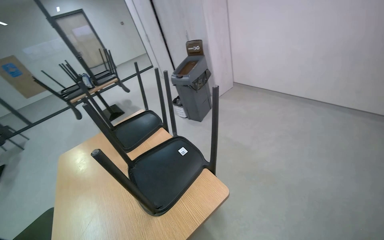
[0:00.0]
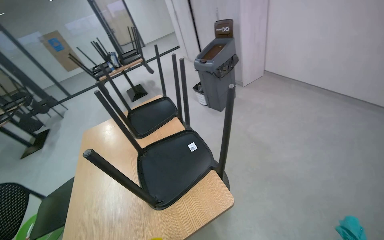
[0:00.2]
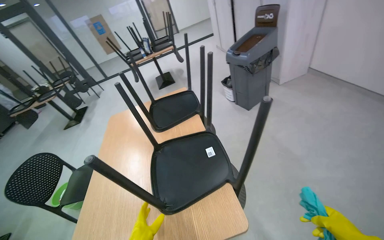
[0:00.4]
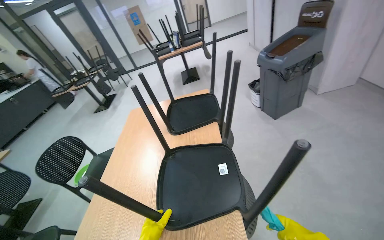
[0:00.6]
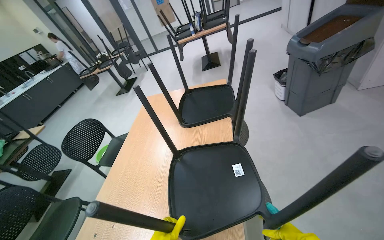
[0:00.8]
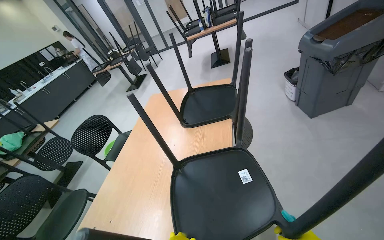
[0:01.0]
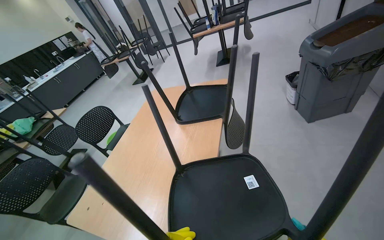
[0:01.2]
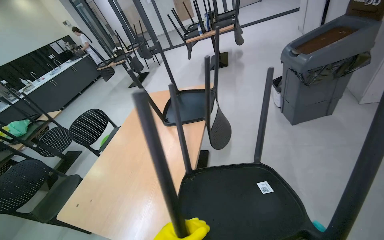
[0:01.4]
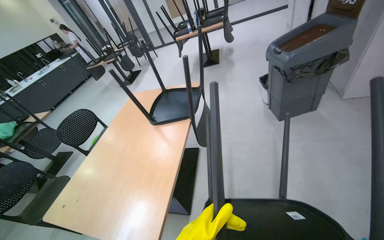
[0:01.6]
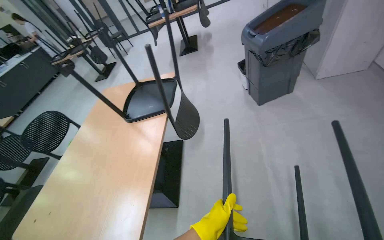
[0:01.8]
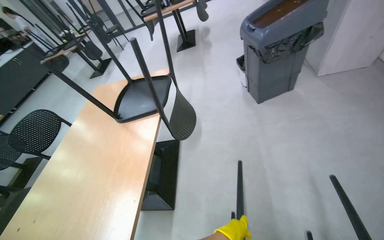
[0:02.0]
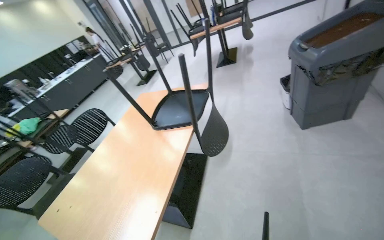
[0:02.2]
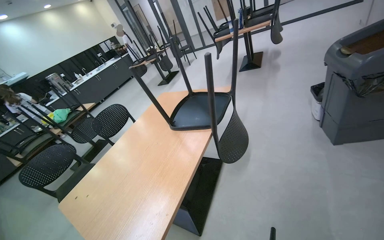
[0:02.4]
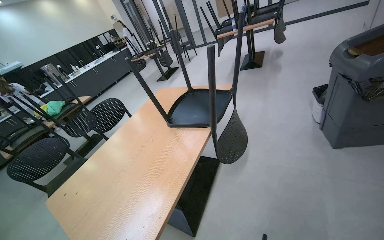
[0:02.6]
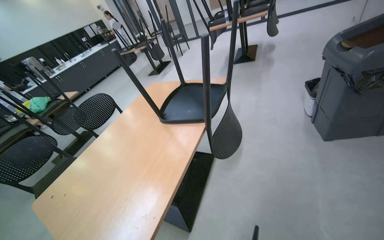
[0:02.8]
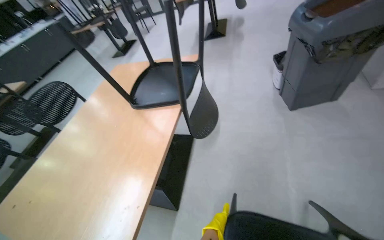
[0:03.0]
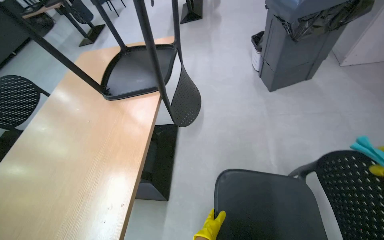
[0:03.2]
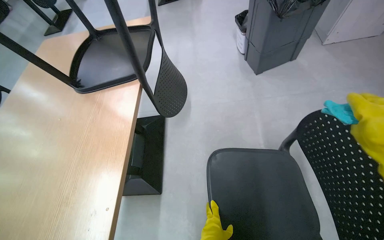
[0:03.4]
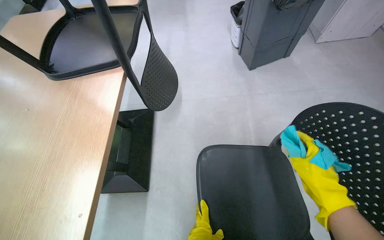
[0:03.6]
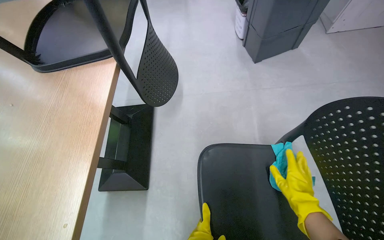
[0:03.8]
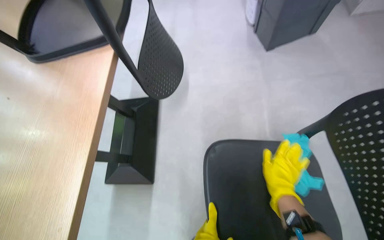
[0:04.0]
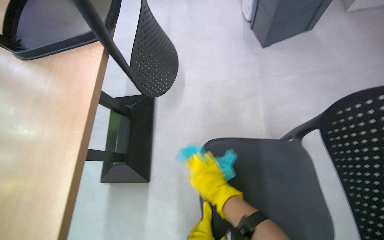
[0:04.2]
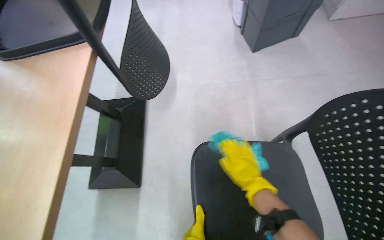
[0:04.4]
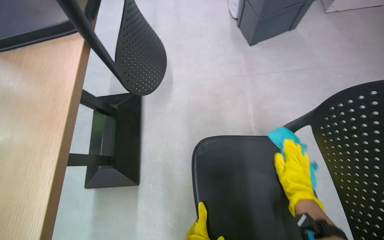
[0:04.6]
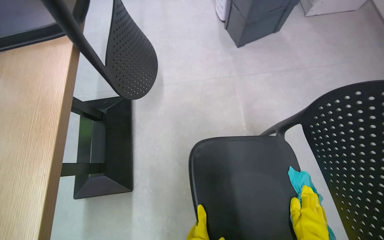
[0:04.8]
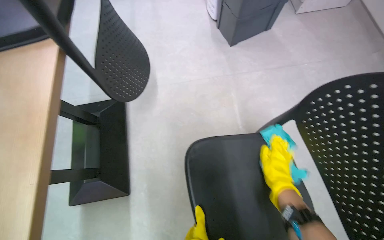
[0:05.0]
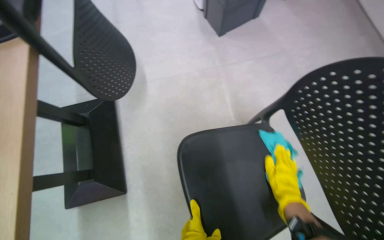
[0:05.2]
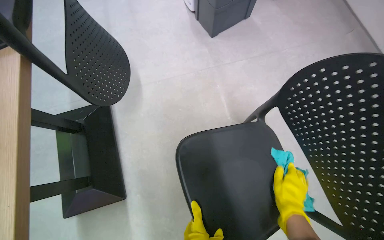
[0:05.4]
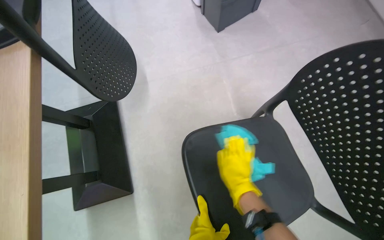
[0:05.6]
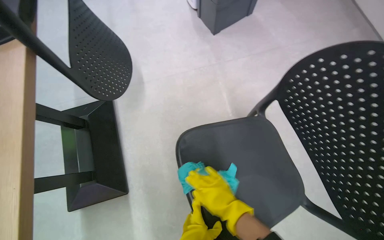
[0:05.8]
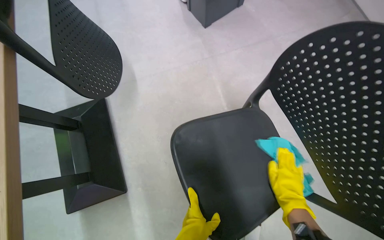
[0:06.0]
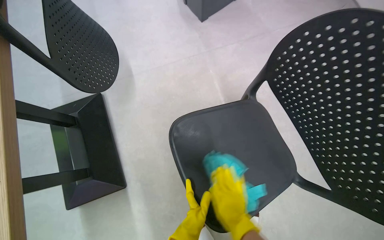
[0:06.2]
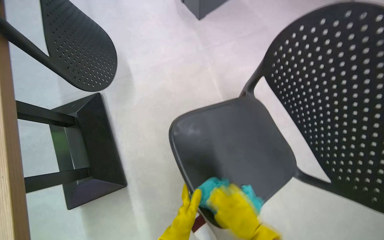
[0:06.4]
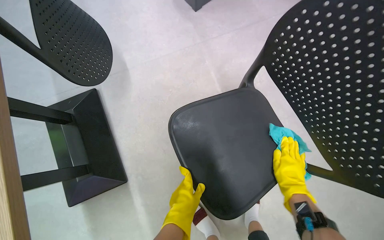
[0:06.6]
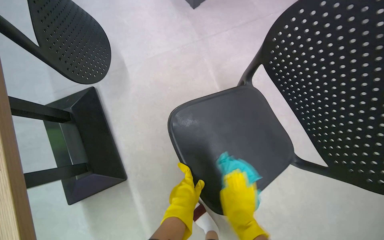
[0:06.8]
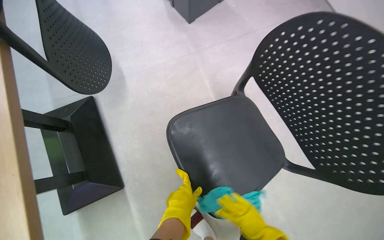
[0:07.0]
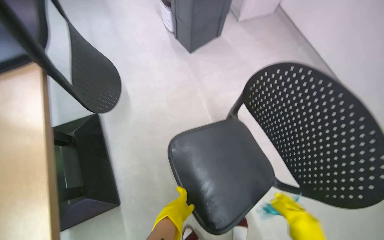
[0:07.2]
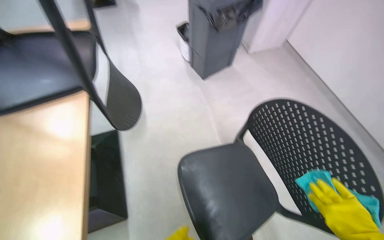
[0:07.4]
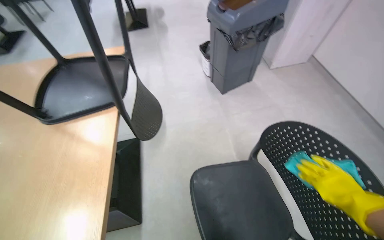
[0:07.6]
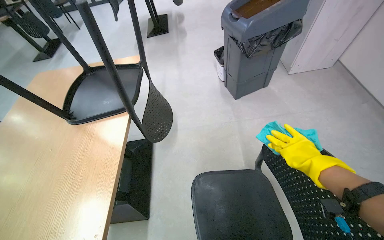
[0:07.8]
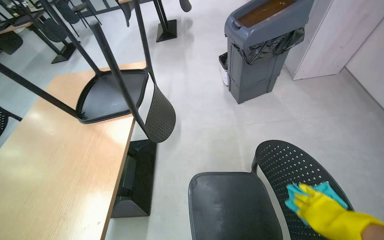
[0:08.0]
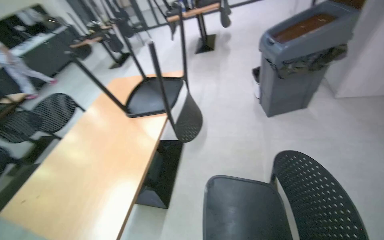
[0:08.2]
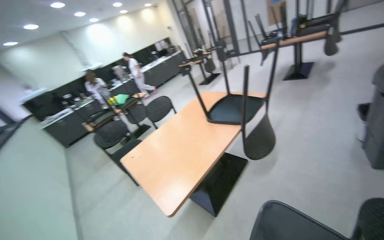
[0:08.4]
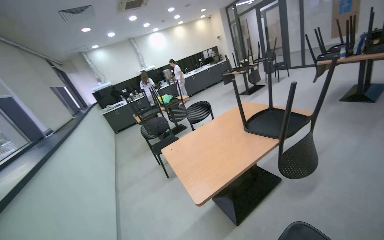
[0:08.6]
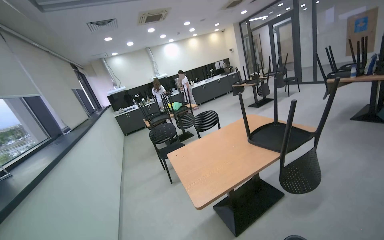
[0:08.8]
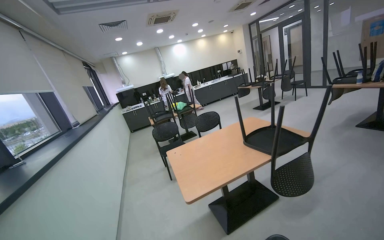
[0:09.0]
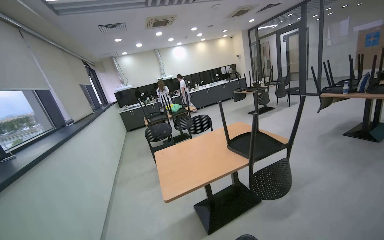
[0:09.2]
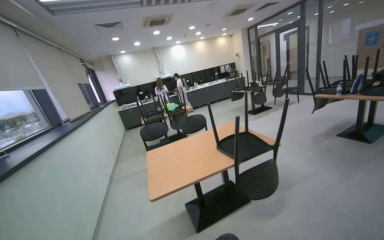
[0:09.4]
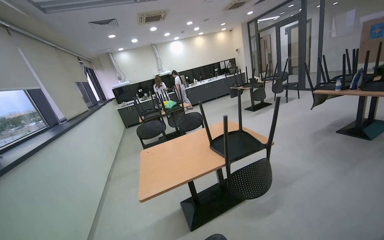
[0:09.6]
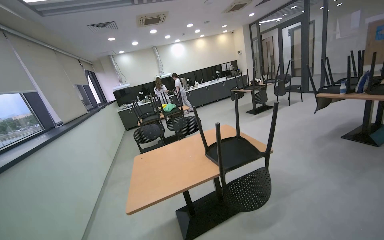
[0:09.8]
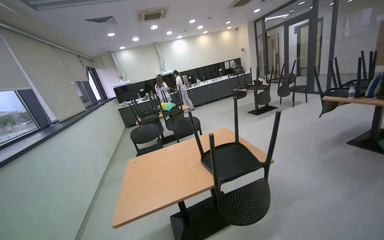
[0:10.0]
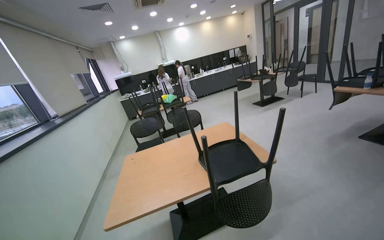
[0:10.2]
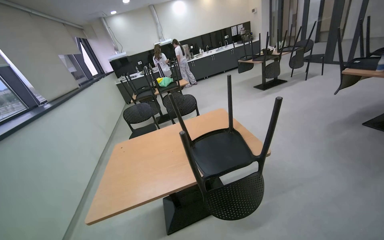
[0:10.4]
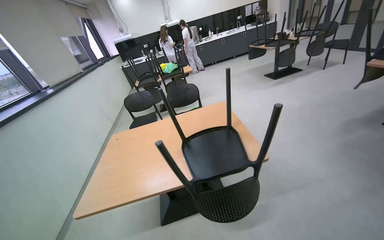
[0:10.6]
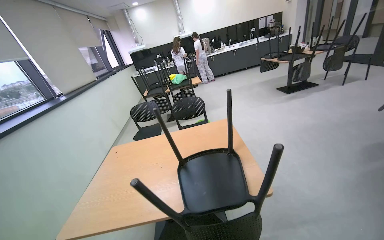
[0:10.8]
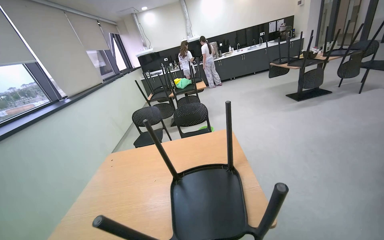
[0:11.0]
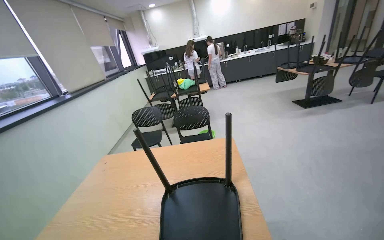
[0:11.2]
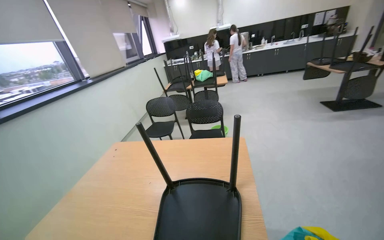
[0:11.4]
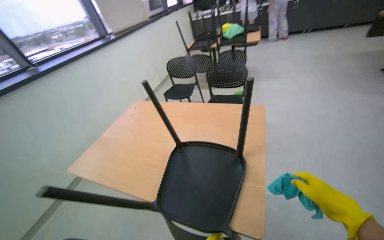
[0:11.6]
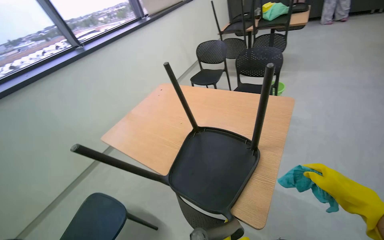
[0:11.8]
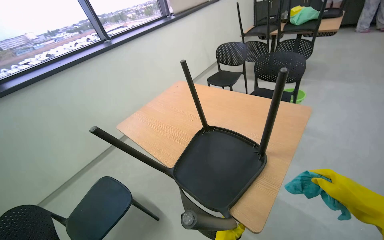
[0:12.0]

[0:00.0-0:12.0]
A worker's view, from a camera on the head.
Job: wiping surfaces.
The whole recording: Cleaning chairs. The worker cleans the chairs with a cloth.
0:00.0 to 0:01.6: The head travels some 70 cm. The wearer's head swings some 45 degrees to the left. The view tilts some 20 degrees downward.
0:03.0 to 0:04.4: The camera pitches downward, by roughly 15 degrees.
0:04.4 to 0:06.0: The wearer's head swings about 20 degrees to the right. The right hand swings left and right, about 25 cm each way, with 2 reversals.
0:06.0 to 0:07.6: The view tips upward by approximately 10 degrees.
0:07.6 to 0:09.0: The head travels roughly 60 cm. The wearer's head swings some 85 degrees to the left. The camera pitches upward, by about 20 degrees.
0:09.0 to 0:10.4: The head travels approximately 70 cm. The view tips downward by some 10 degrees.
0:10.4 to 0:12.0: The wearer moves approximately 70 cm. The wearer's head swings some 55 degrees to the left. The wearer looks some 25 degrees further downward.

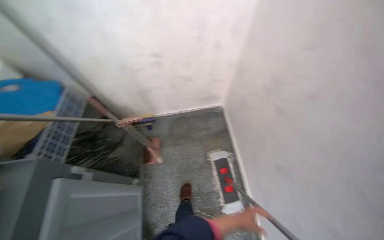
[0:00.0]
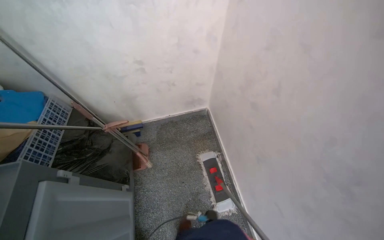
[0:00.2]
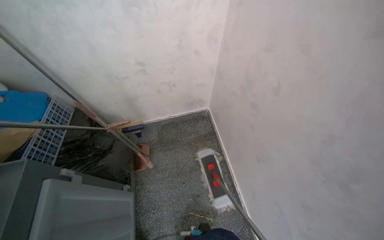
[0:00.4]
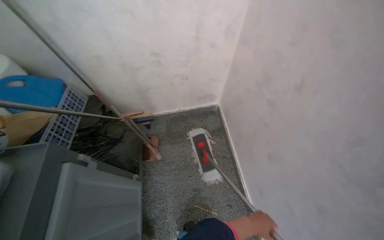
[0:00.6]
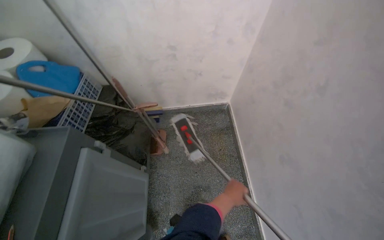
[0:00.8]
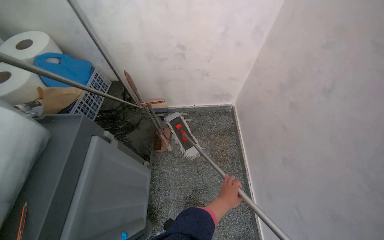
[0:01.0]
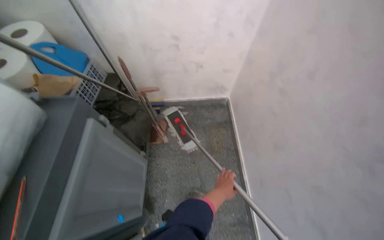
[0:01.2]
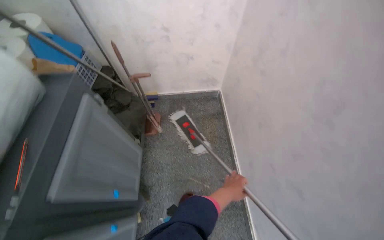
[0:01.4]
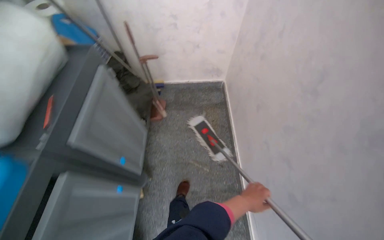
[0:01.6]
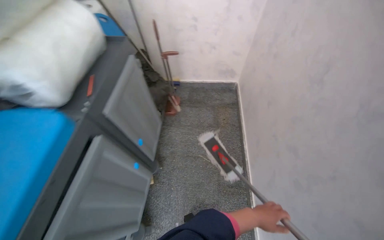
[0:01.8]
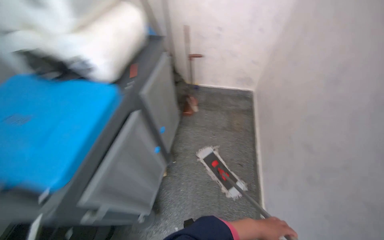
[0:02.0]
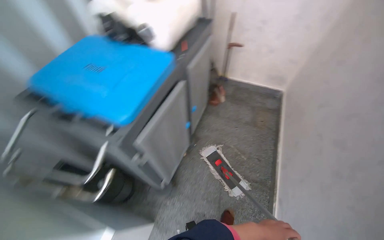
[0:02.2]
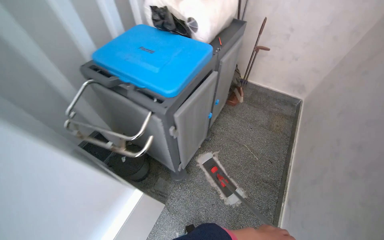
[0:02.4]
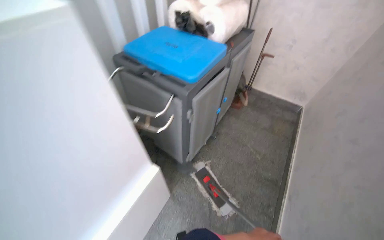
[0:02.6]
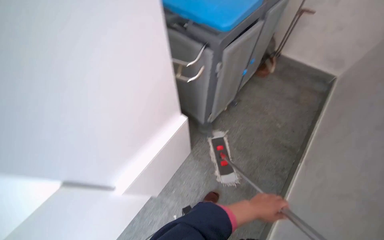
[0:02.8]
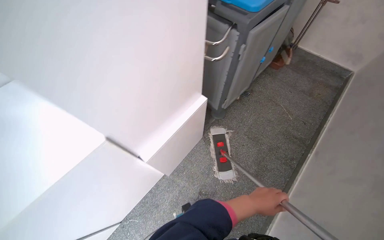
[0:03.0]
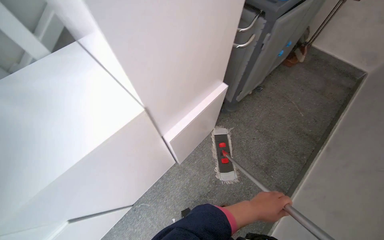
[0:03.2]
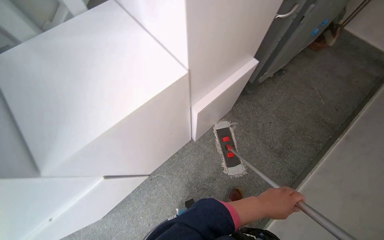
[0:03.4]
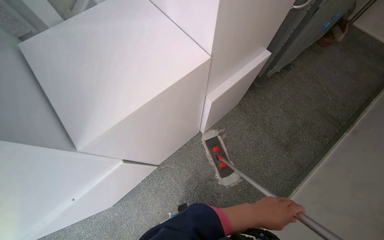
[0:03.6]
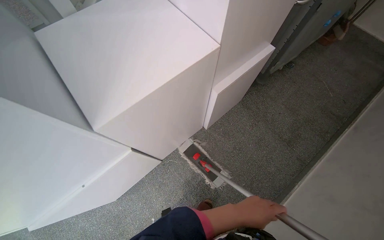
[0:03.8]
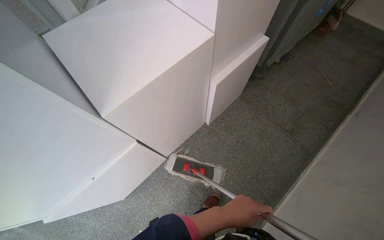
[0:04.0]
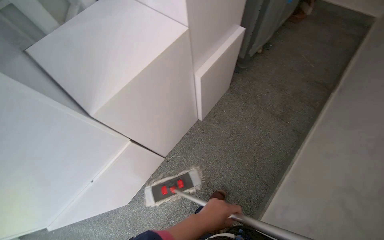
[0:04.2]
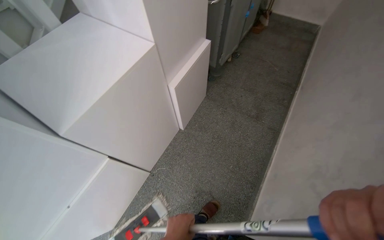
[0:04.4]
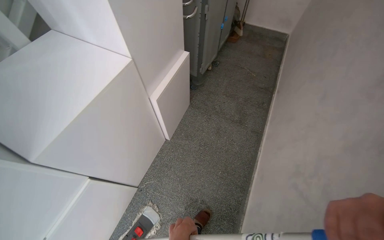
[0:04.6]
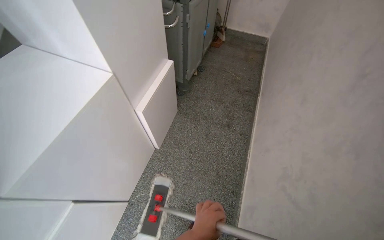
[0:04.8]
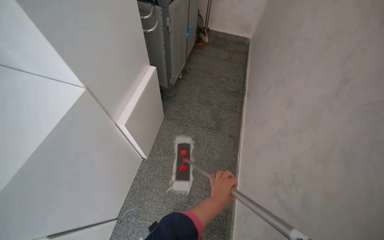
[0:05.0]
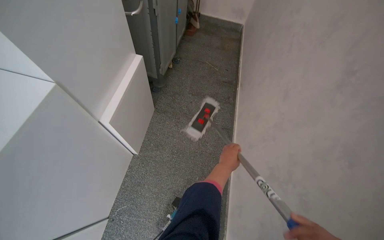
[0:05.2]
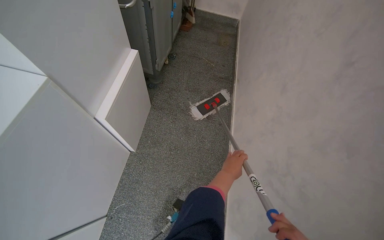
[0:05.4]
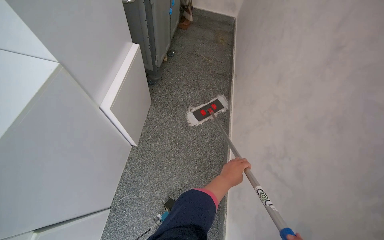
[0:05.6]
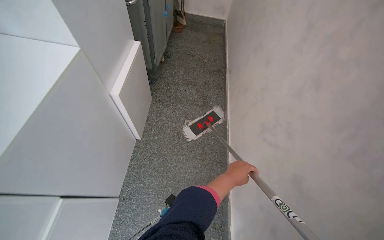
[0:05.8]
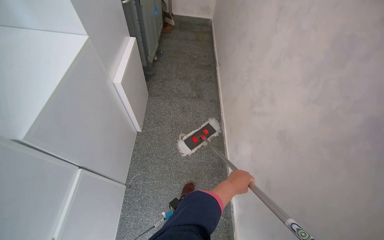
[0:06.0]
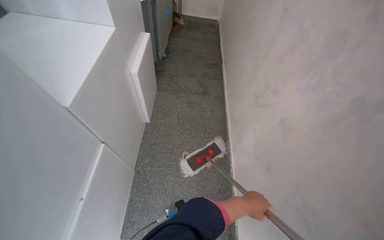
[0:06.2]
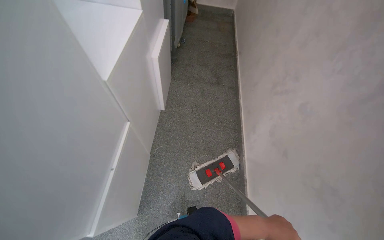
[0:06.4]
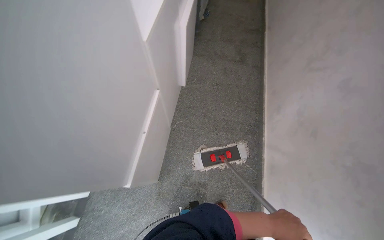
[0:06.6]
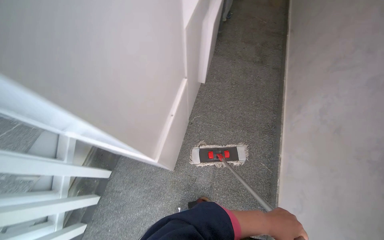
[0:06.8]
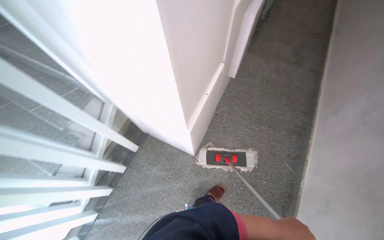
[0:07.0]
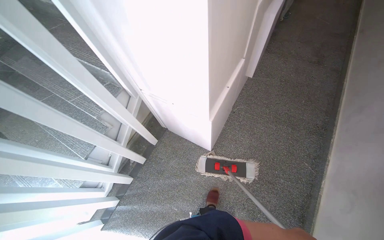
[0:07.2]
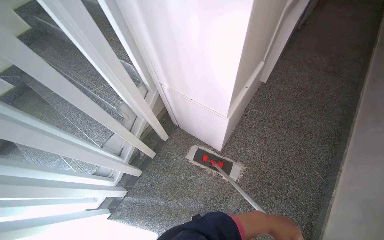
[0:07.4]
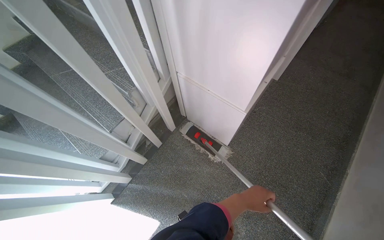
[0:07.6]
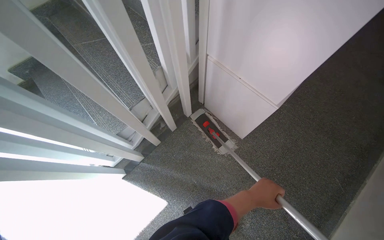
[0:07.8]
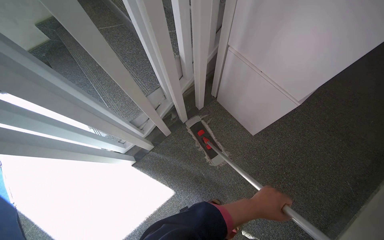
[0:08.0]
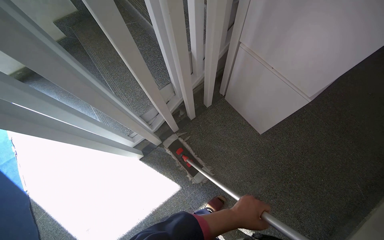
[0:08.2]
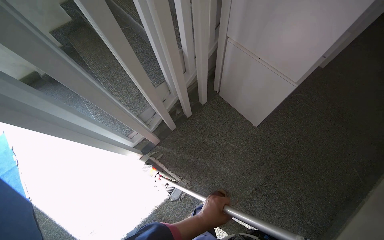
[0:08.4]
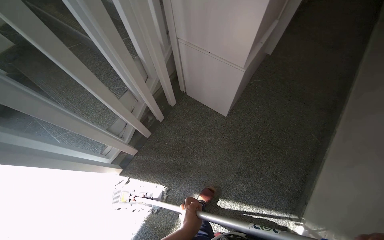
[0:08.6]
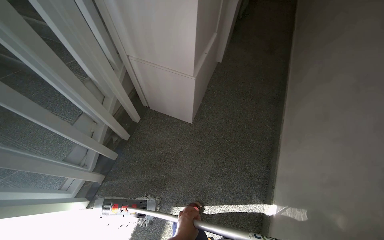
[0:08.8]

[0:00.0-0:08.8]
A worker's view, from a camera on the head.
Job: mopping floor.
The whole recording: Mopping entrance area floor. The worker mops the floor of the entrance area with a flat mop.
0:01.4 to 0:03.0: The head travels roughly 1 m. The wearer's head swings about 50 degrees to the left.
0:03.0 to 0:04.4: The head travels approximately 50 cm.
0:04.4 to 0:05.8: The head rotates some 25 degrees to the right.
0:05.8 to 0:07.4: The wearer moves roughly 1 m. The head rotates roughly 30 degrees to the left.
